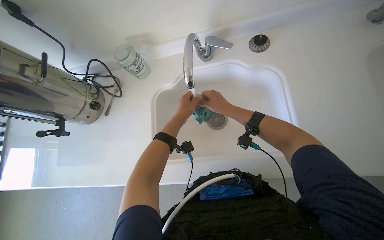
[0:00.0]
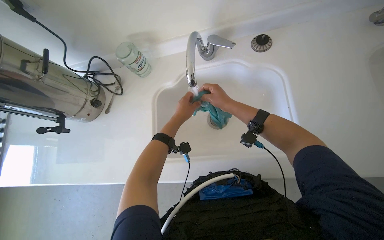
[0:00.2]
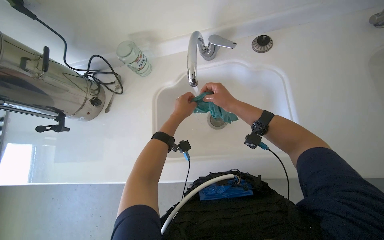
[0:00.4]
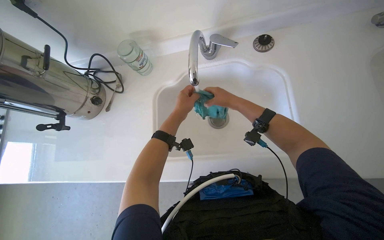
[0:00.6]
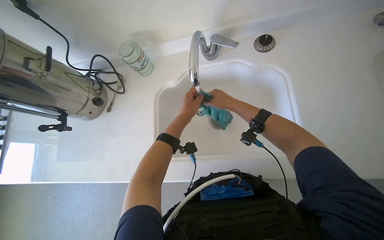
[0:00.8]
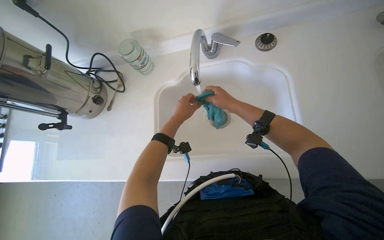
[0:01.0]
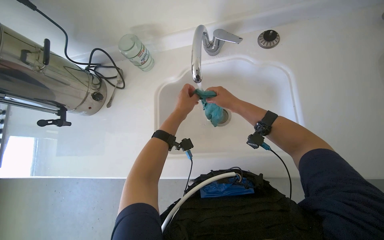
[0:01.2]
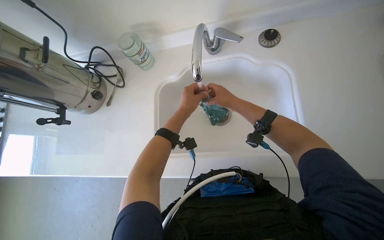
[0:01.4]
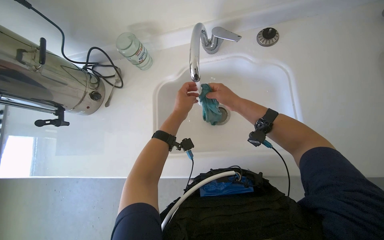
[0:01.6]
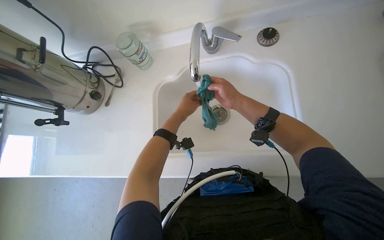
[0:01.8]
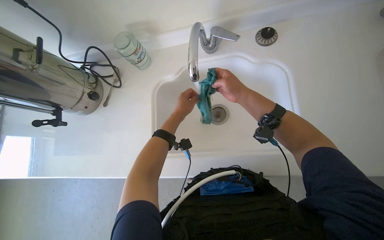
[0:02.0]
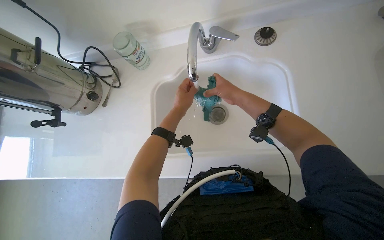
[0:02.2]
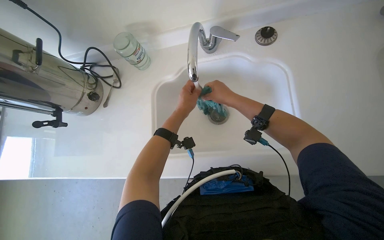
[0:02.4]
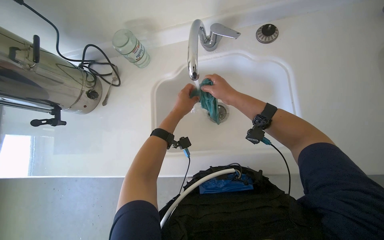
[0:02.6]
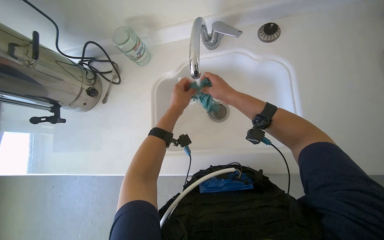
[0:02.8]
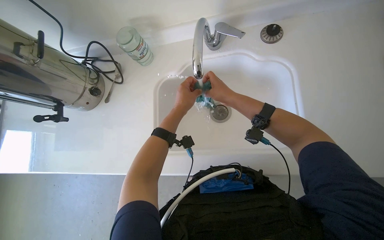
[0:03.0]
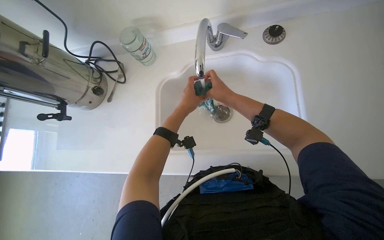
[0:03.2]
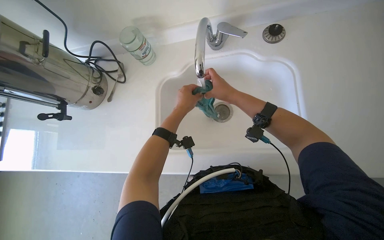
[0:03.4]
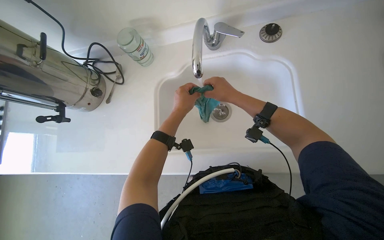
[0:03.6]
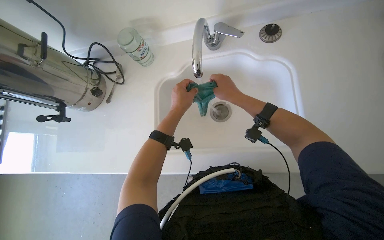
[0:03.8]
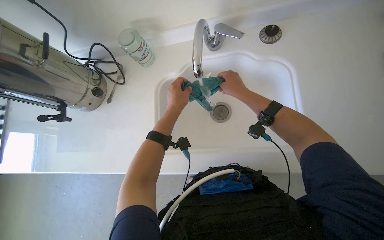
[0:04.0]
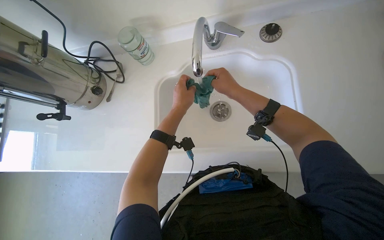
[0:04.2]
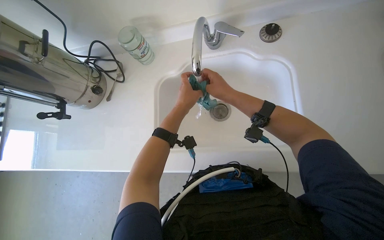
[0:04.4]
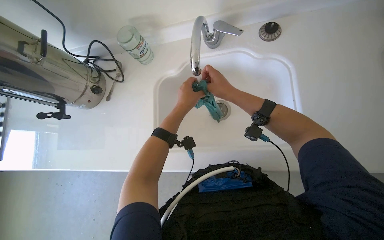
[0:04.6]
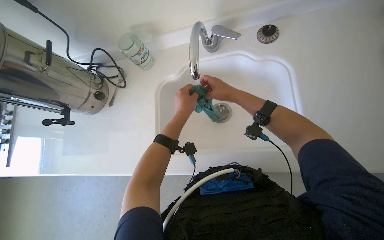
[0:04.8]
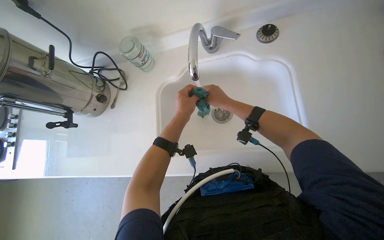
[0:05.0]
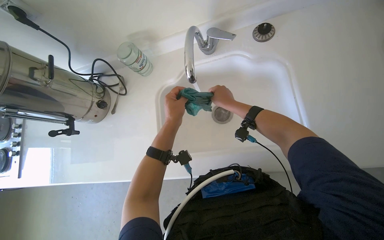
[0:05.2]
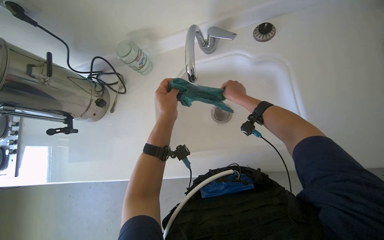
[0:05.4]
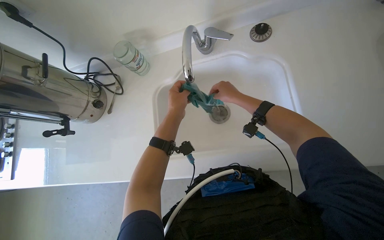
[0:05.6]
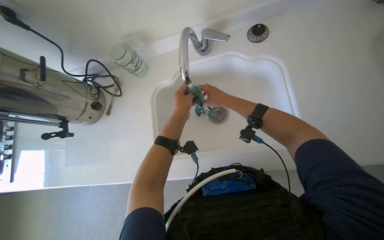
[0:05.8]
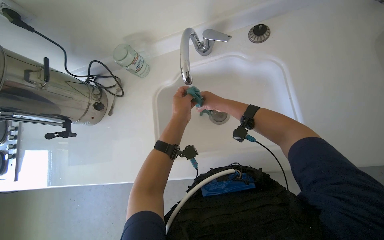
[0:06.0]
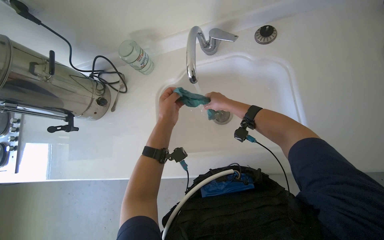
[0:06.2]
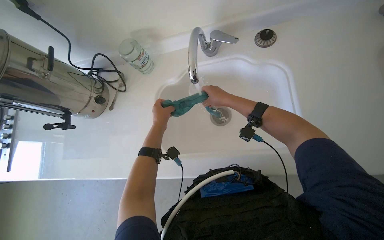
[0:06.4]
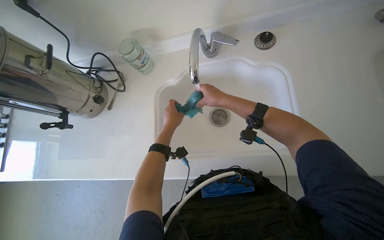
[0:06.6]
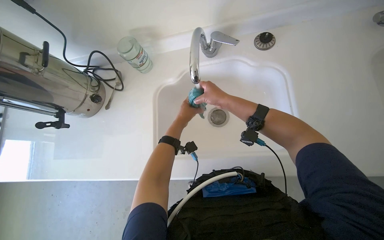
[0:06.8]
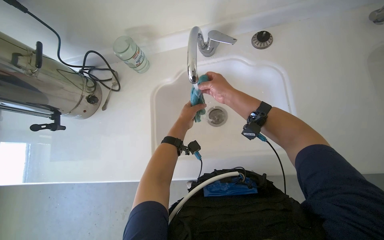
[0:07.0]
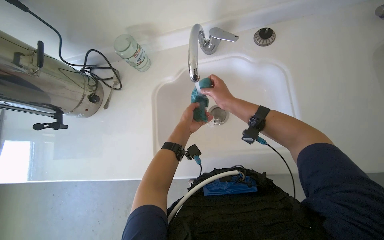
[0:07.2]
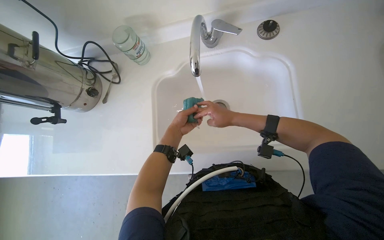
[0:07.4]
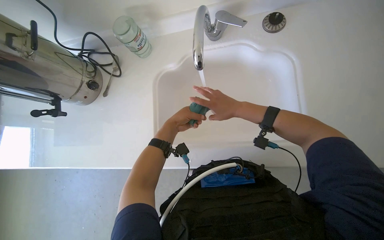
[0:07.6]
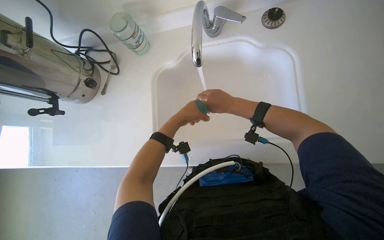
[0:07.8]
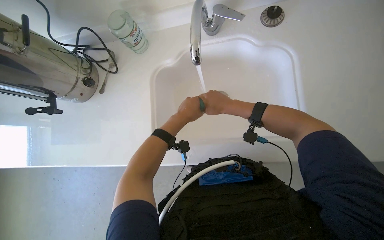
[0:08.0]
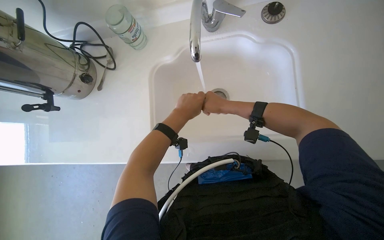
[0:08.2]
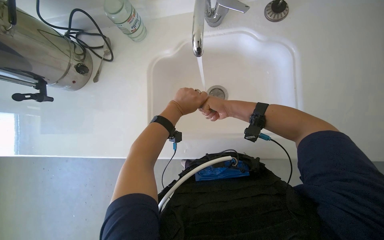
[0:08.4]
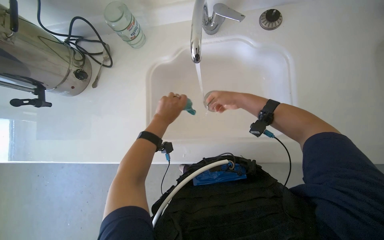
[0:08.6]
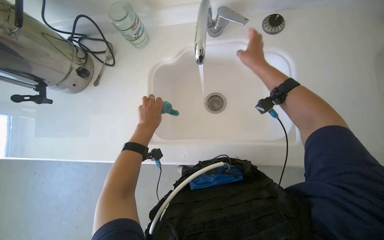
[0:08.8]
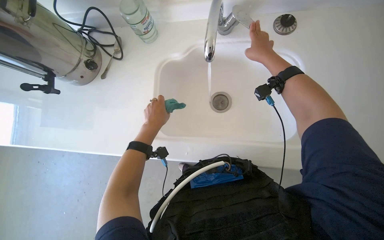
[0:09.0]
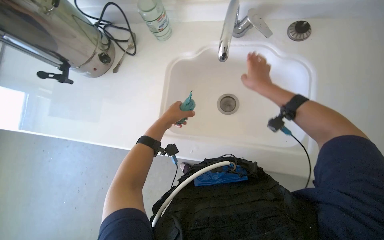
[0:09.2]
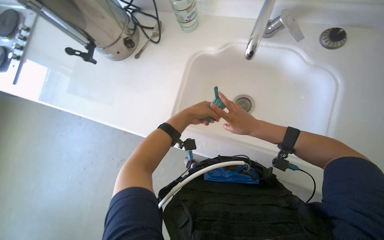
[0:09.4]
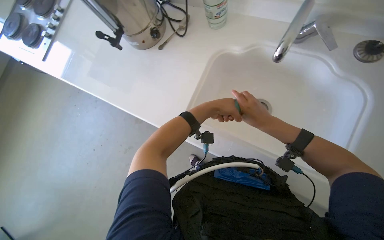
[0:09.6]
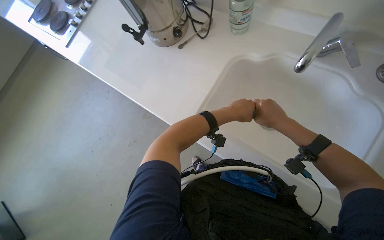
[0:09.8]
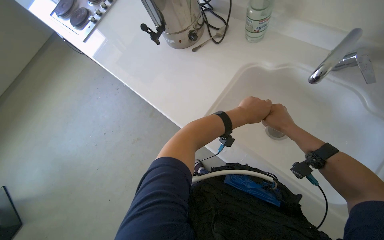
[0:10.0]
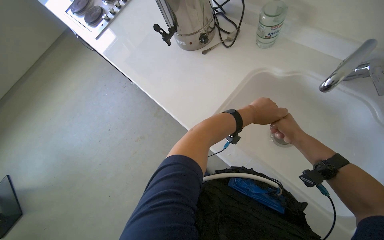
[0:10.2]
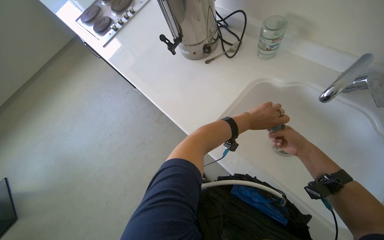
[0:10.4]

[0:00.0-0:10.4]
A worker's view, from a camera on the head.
Job: preparing cleaning supplies.
The whole recording: Rinsing cleaning cloth. The worker rinses a green cleaning cloth under the faucet in the sink.
0:00.0 to 0:04.4: The hands work in one place, with small movements.
0:07.4 to 0:09.0: The right hand heads up the picture, covering roughly 15 cm.
0:09.0 to 0:10.4: The head rotates about 40 degrees to the left.

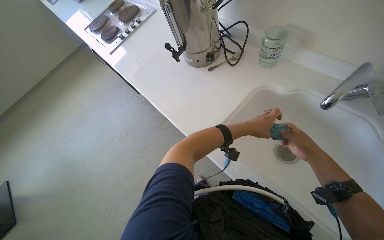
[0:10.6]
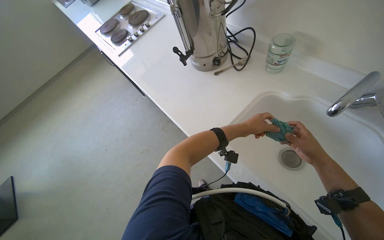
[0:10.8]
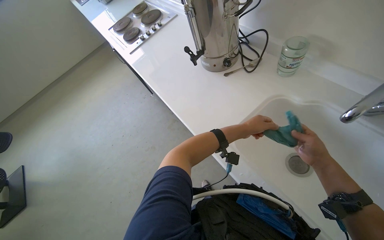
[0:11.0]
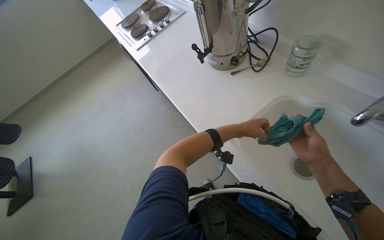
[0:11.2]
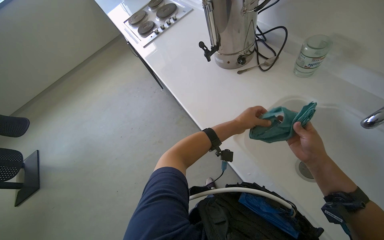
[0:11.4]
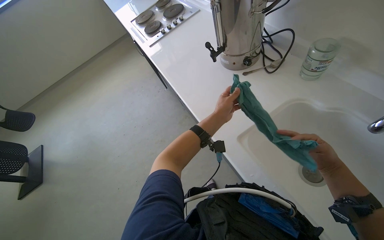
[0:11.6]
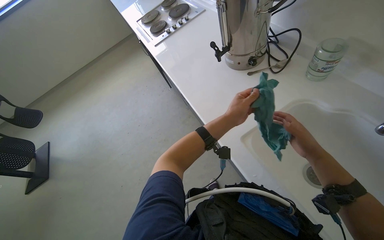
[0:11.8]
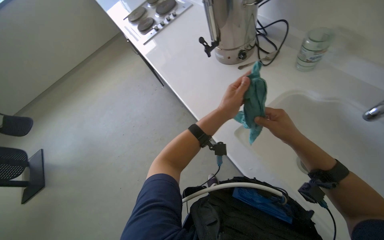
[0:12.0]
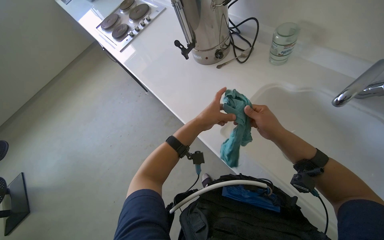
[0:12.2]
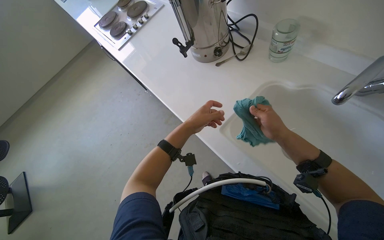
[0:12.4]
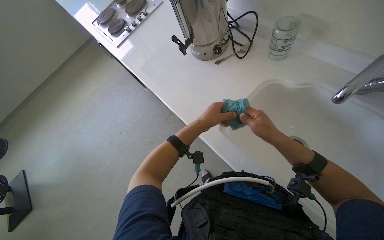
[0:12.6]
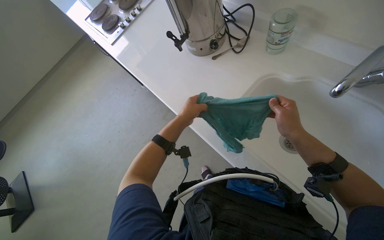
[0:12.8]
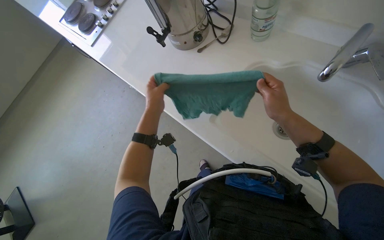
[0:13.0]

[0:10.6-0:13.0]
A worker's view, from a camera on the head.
Job: preparing cleaning supplies.
The whole recording: Rinsing cleaning cloth. The worker rinses a green cleaning cloth under the faucet in the sink.
0:10.6 to 0:11.8: The hands both shift to the left by roughly 15 cm.
0:11.8 to 0:13.0: The left hand heads to the left, covering roughly 10 cm.

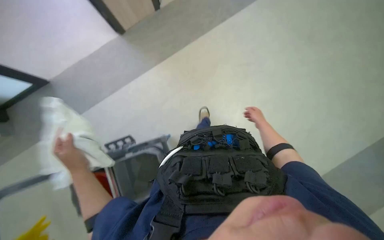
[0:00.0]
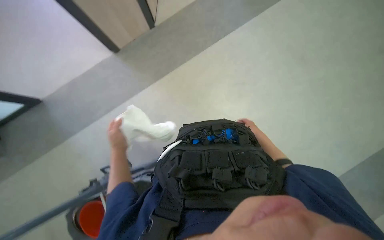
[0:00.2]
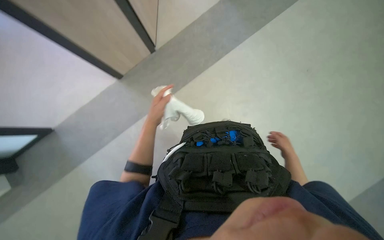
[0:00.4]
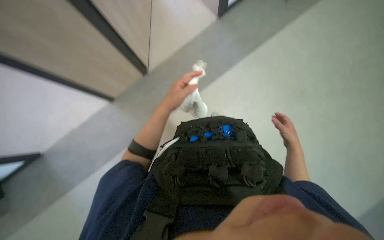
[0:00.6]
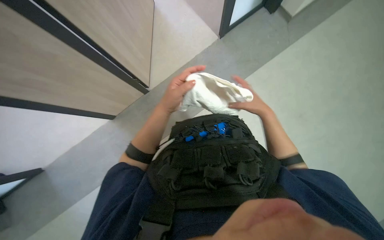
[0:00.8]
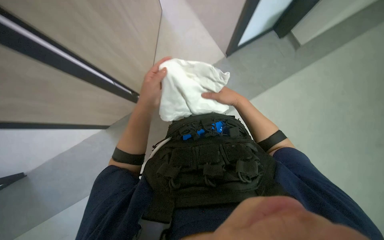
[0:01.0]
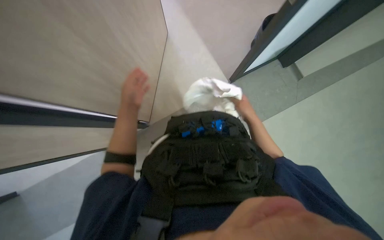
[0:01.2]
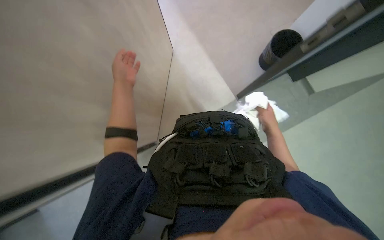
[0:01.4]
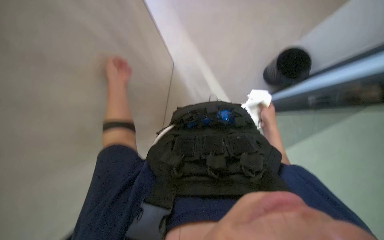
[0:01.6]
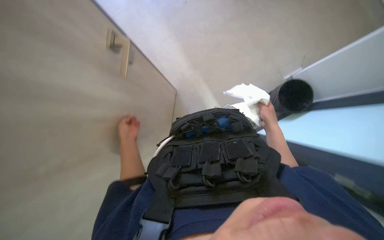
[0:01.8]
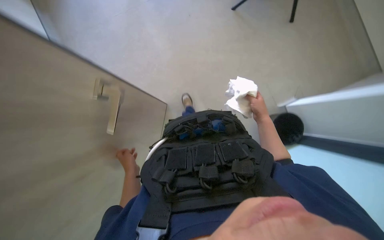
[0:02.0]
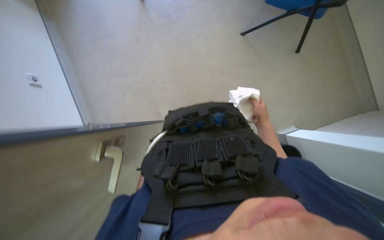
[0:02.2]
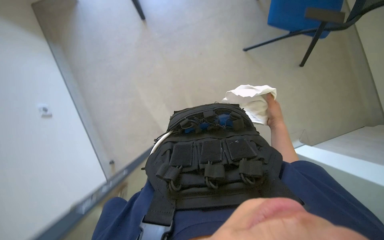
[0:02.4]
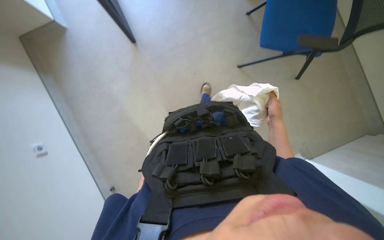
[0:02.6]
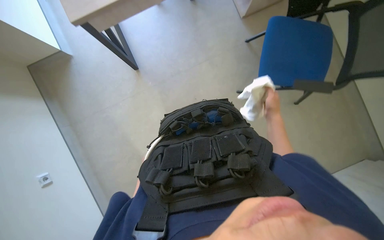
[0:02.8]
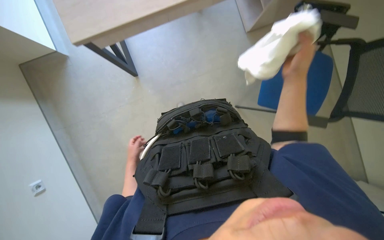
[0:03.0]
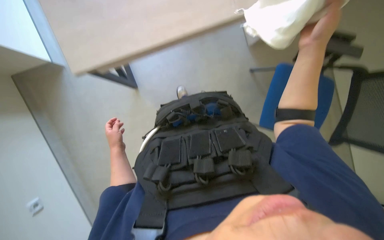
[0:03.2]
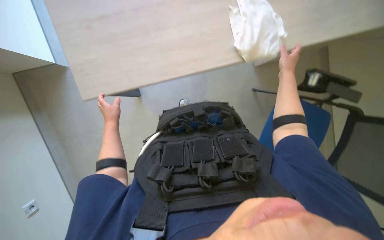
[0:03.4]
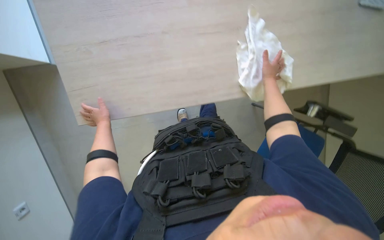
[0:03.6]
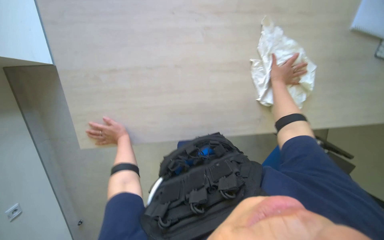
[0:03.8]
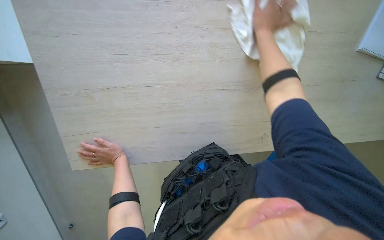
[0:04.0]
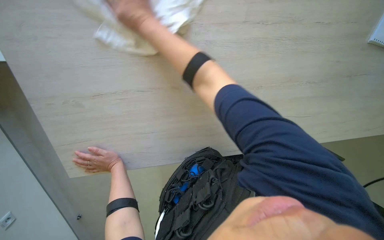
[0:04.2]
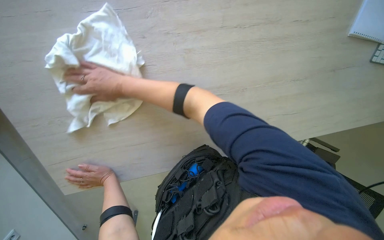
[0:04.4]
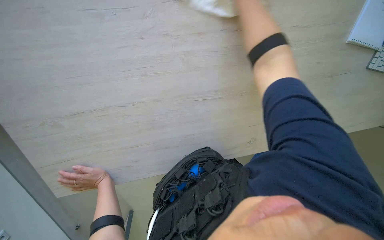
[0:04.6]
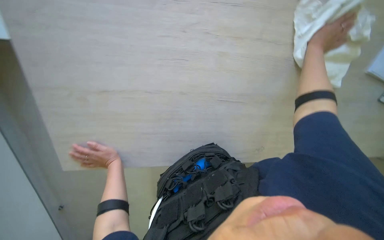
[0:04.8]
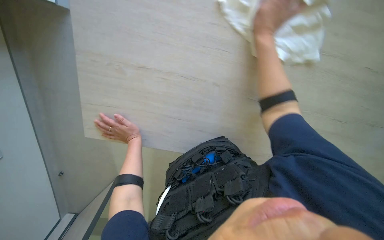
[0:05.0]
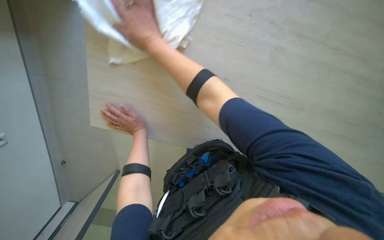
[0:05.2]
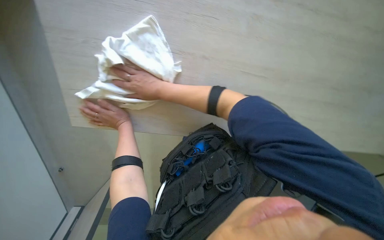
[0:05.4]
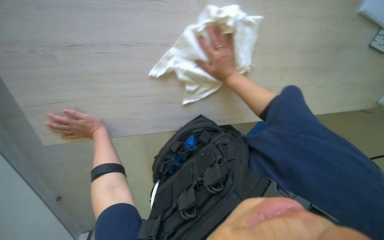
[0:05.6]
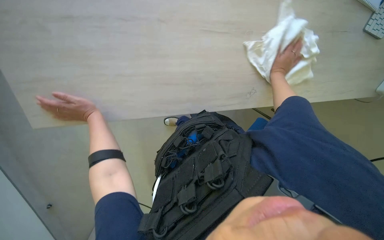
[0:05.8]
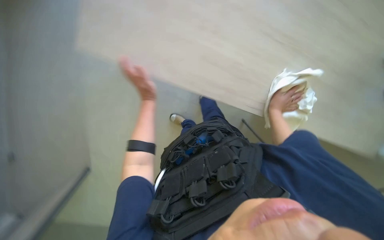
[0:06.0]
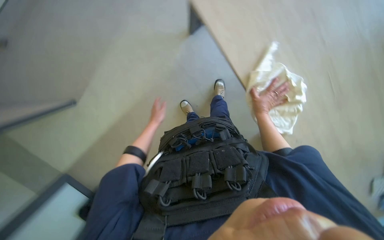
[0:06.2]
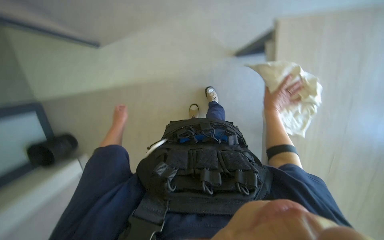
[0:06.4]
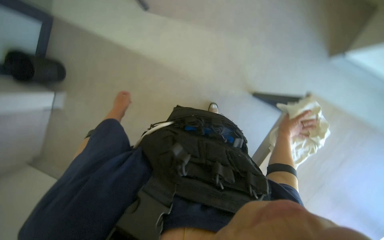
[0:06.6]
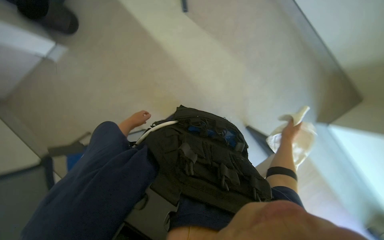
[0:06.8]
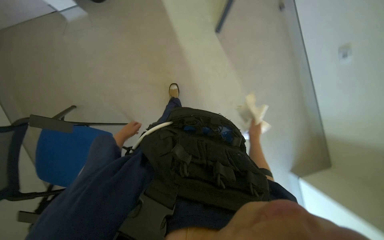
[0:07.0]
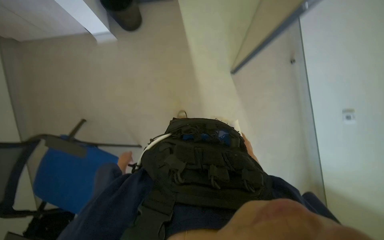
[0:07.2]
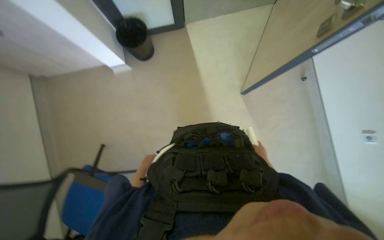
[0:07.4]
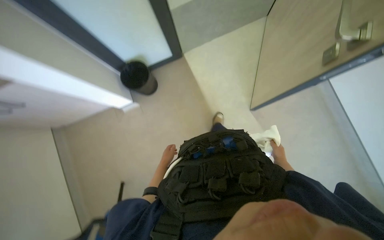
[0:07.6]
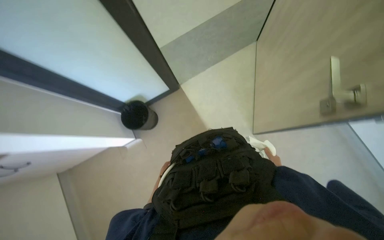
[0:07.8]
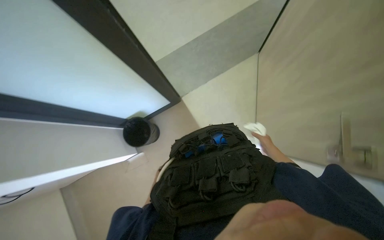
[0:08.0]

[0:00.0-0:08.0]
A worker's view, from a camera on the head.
Job: wiping surfaces.
The whole recording: Wiping desk surfaces. The worker wipes various desk surfaces with a cloth, moving items and chairs.
0:01.6 to 0:03.2: The view swings about 15 degrees to the right. The view tips upward by some 15 degrees. The right hand travels nearer to the camera and up the picture by some 30 cm.
0:04.8 to 0:06.4: The scene rotates clockwise by about 55 degrees.
0:06.4 to 0:08.0: The wearer looks roughly 25 degrees further upward.
